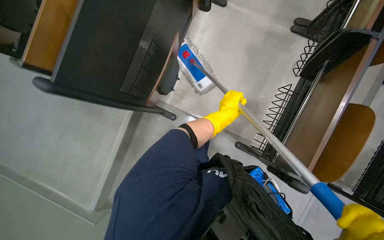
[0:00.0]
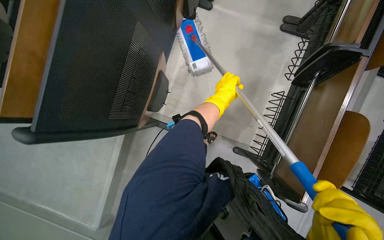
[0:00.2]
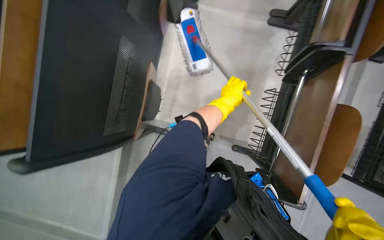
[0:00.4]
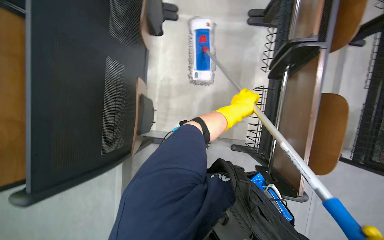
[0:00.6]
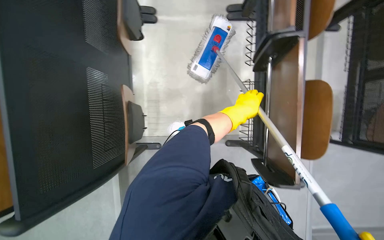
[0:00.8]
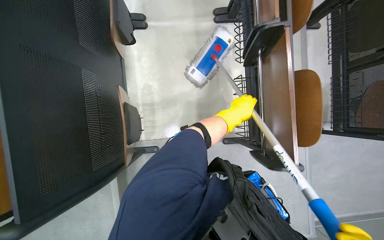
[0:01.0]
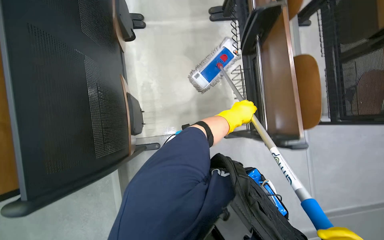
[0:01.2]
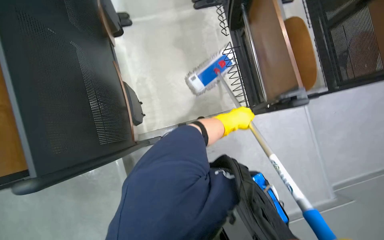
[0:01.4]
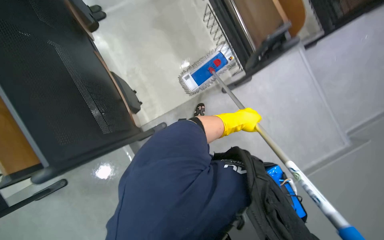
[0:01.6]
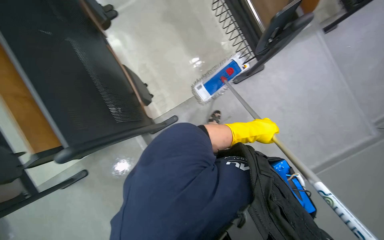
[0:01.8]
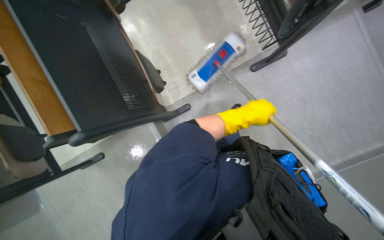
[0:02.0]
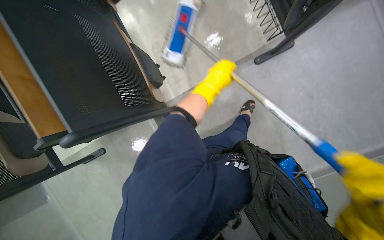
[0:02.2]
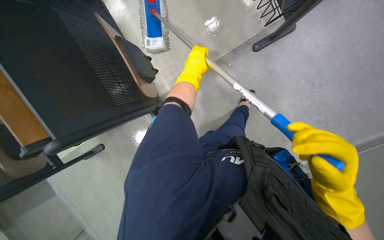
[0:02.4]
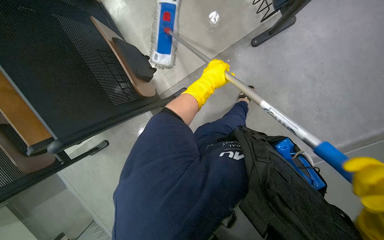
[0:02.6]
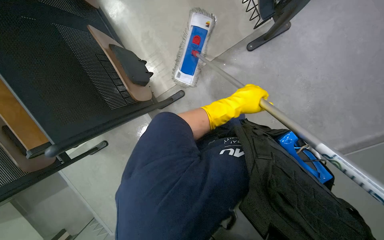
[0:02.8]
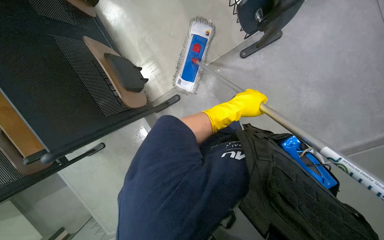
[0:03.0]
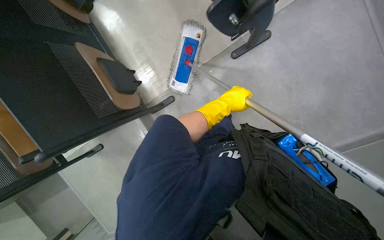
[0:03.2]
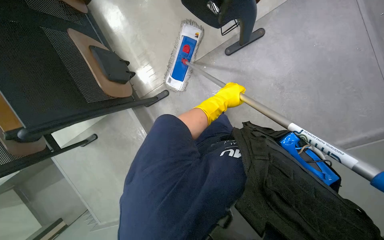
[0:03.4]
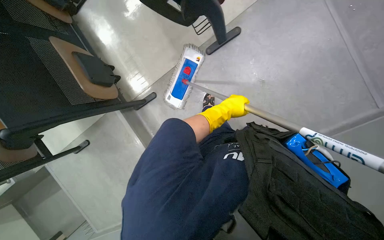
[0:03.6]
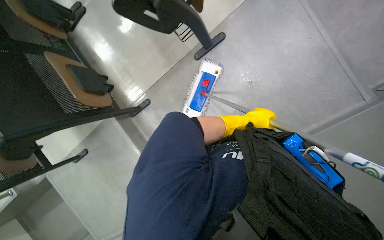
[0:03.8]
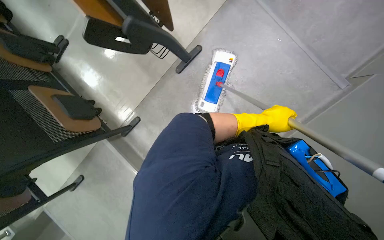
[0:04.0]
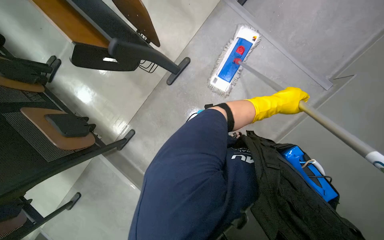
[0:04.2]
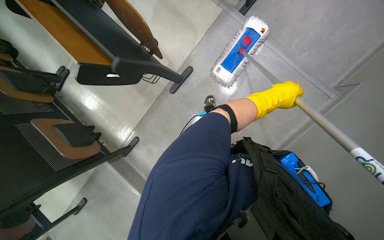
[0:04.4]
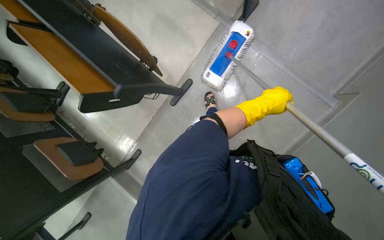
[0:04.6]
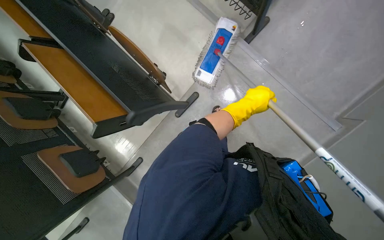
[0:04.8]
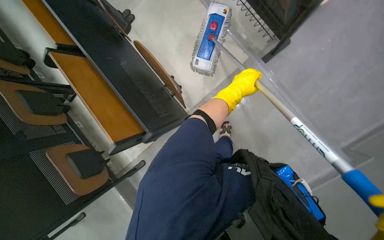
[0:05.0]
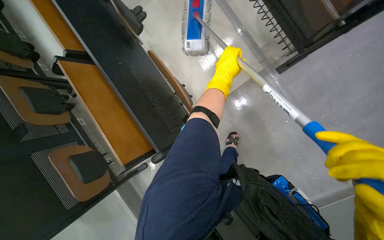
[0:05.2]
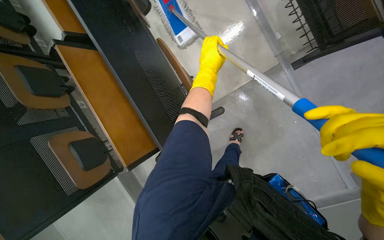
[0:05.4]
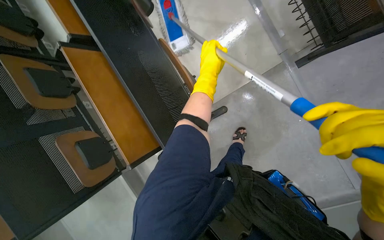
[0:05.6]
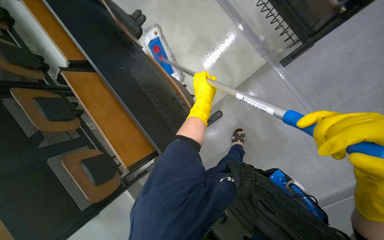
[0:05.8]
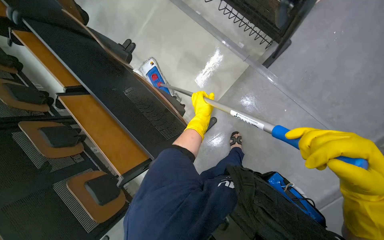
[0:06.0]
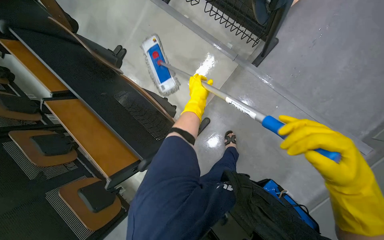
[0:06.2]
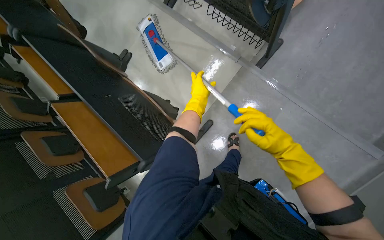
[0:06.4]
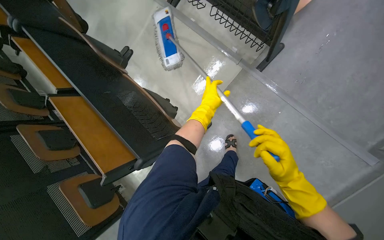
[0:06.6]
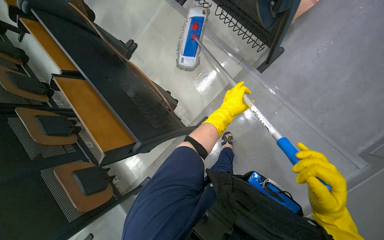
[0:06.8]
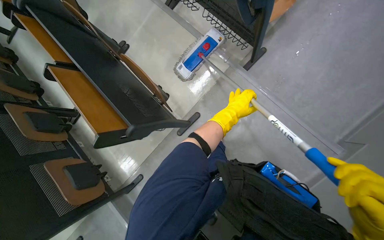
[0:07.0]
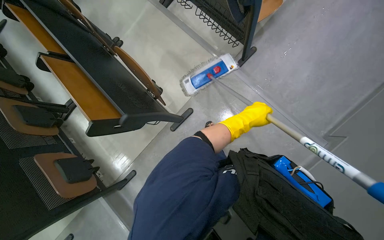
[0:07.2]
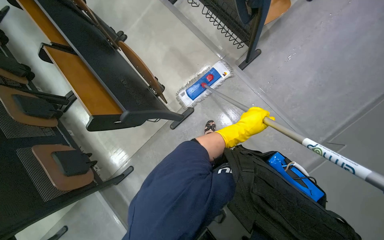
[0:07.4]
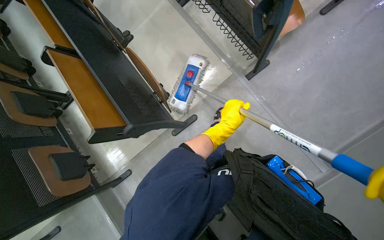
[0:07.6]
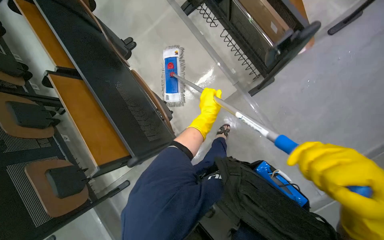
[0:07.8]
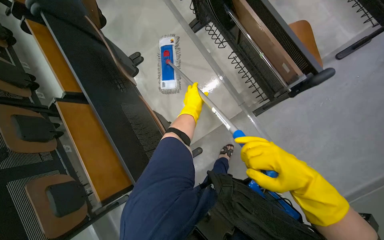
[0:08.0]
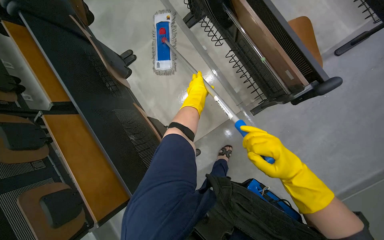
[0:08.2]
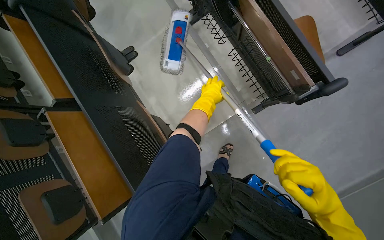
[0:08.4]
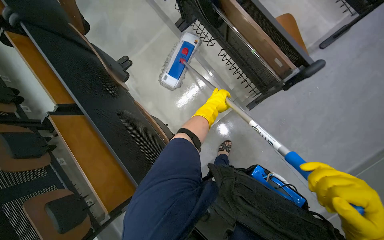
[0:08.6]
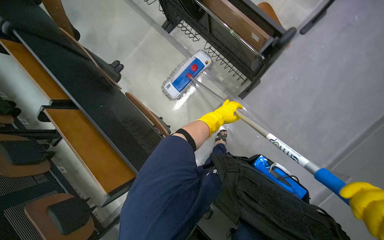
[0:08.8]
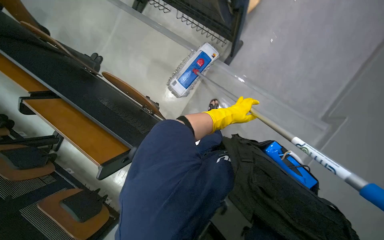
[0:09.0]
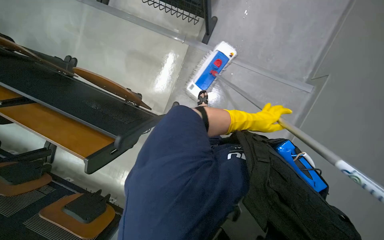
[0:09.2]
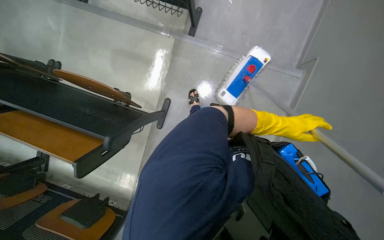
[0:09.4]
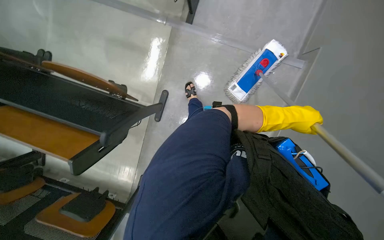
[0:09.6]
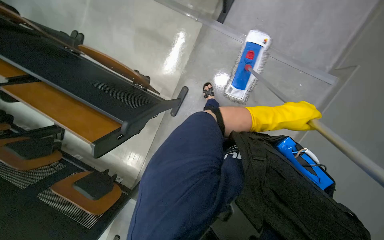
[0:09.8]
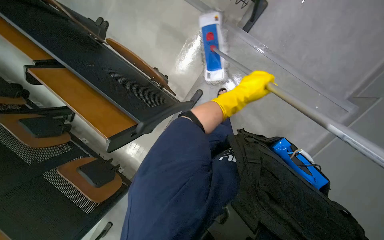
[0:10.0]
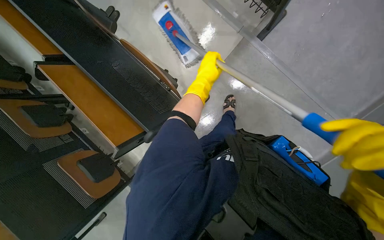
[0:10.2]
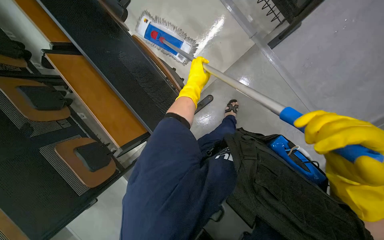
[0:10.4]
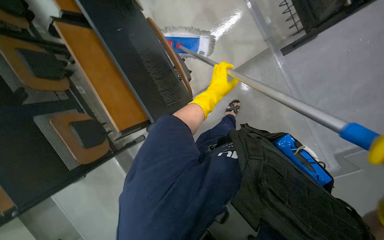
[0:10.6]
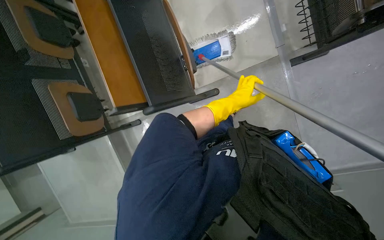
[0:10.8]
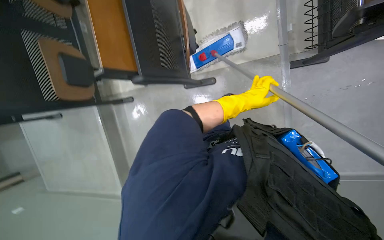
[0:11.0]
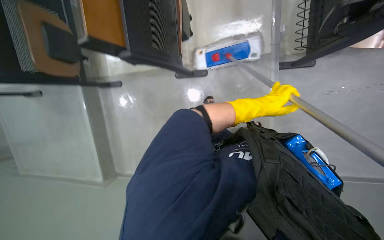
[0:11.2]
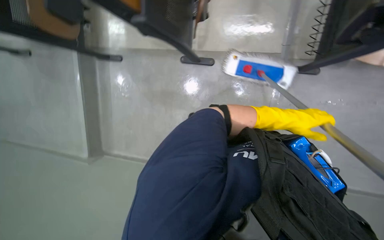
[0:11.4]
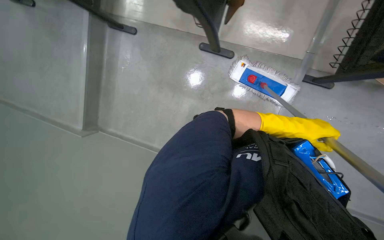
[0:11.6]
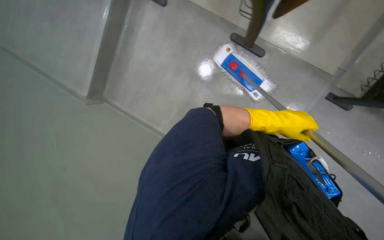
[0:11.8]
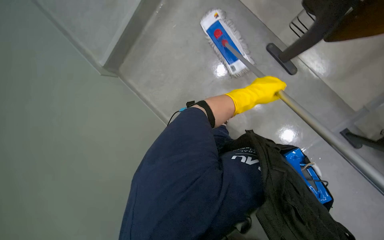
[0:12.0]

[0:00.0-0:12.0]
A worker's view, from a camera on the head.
Job: mopping floor.
The whole recording: Mopping lecture hall floor. The worker mops the floor in the lecture hall, moving around the chairs and desks.
0:00.0 to 0:01.6: The scene turns approximately 40 degrees counterclockwise in the picture.
0:01.6 to 0:03.0: The camera pitches downward, by some 10 degrees. The left hand moves some 15 cm to the left and comes back.
0:03.0 to 0:04.4: The view tips upward by approximately 15 degrees. The left hand shifts about 50 cm to the right.
0:04.4 to 0:06.0: The left hand moves to the left, roughly 25 cm.
0:06.0 to 0:07.6: The left hand heads nearer to the camera and to the right, covering some 30 cm.
0:10.4 to 0:12.0: The view tilts approximately 10 degrees downward. The scene turns some 40 degrees clockwise in the picture.

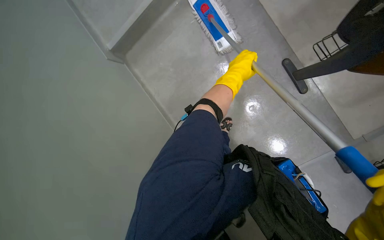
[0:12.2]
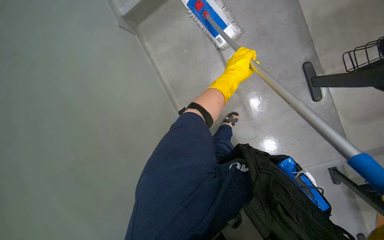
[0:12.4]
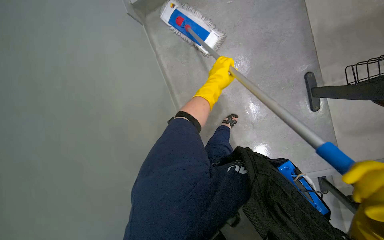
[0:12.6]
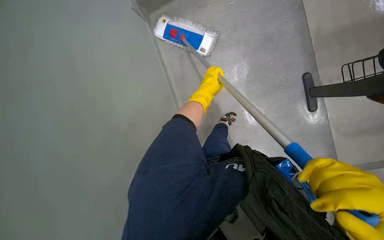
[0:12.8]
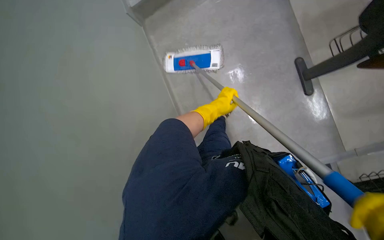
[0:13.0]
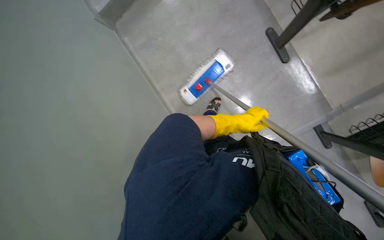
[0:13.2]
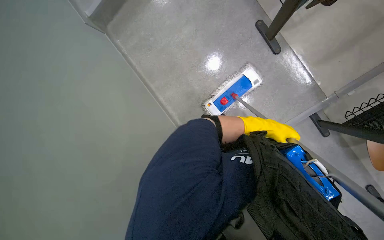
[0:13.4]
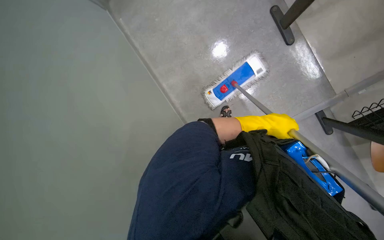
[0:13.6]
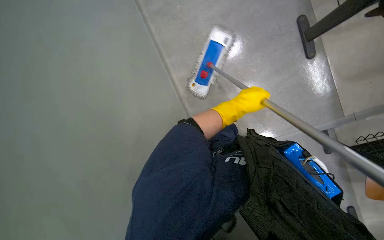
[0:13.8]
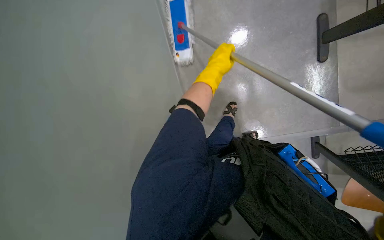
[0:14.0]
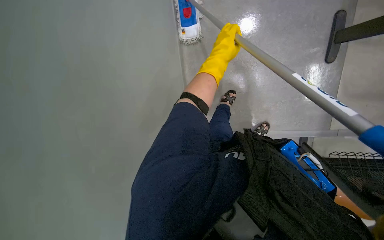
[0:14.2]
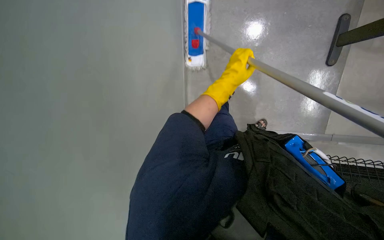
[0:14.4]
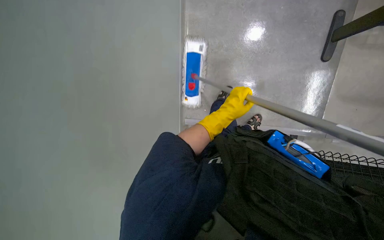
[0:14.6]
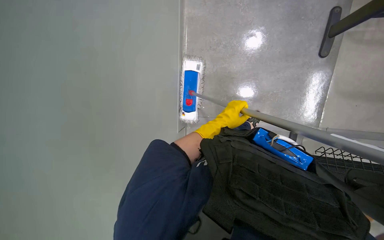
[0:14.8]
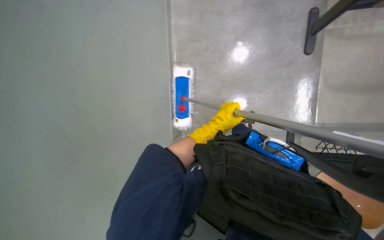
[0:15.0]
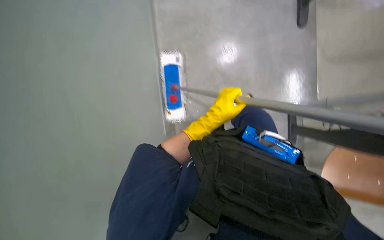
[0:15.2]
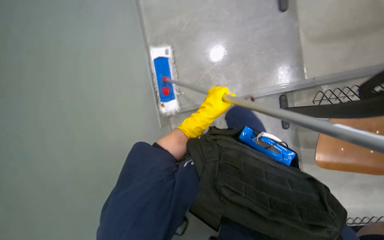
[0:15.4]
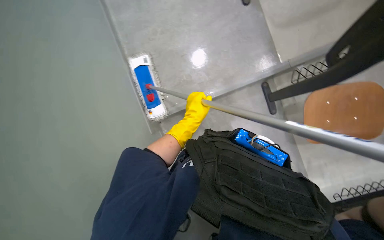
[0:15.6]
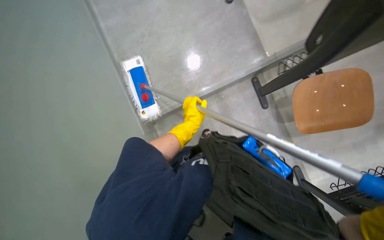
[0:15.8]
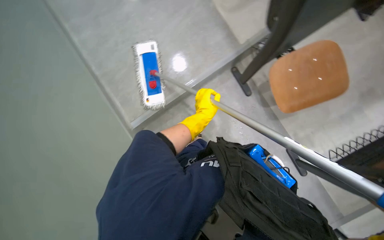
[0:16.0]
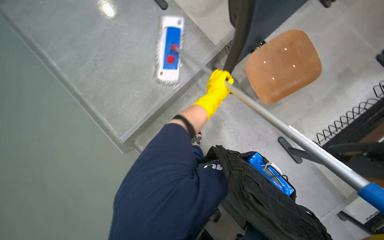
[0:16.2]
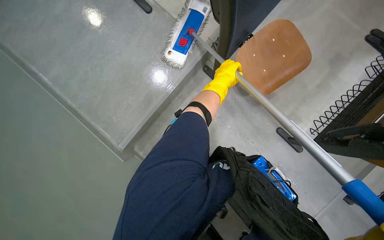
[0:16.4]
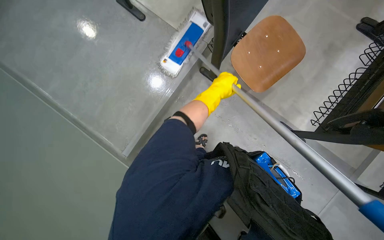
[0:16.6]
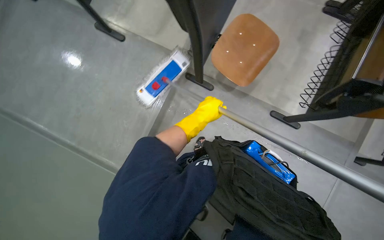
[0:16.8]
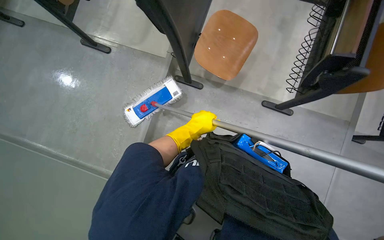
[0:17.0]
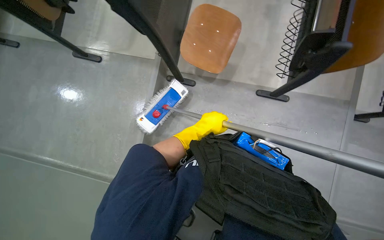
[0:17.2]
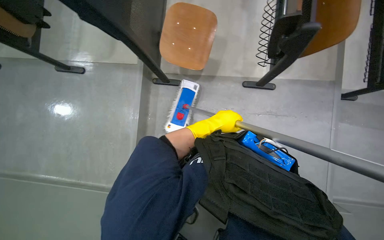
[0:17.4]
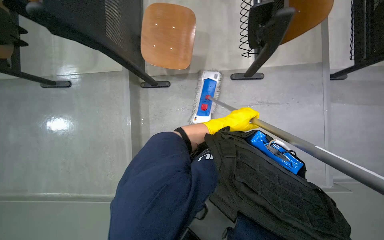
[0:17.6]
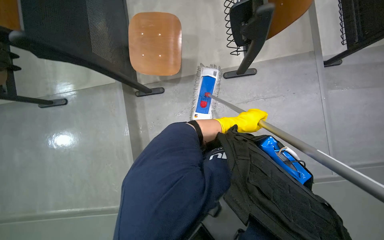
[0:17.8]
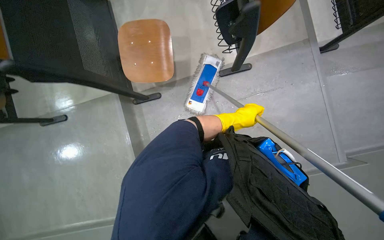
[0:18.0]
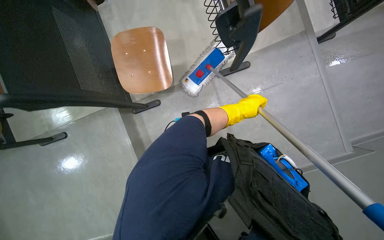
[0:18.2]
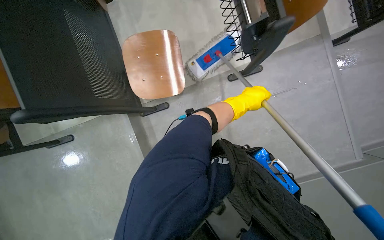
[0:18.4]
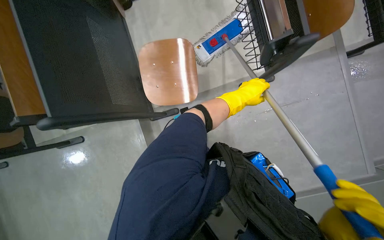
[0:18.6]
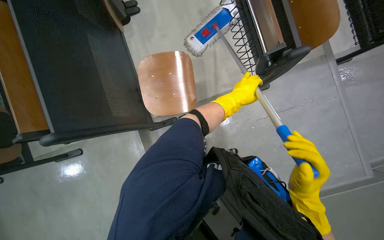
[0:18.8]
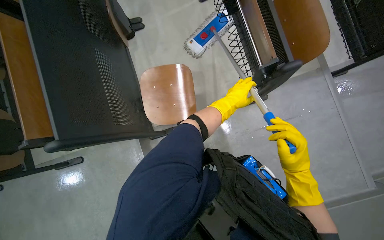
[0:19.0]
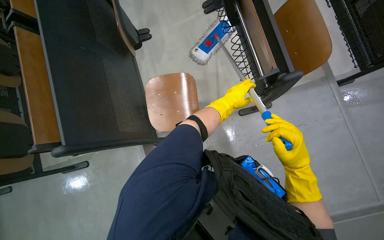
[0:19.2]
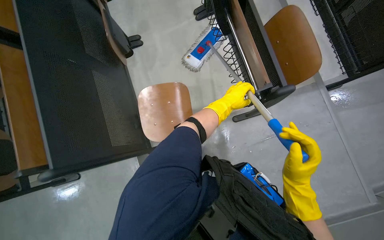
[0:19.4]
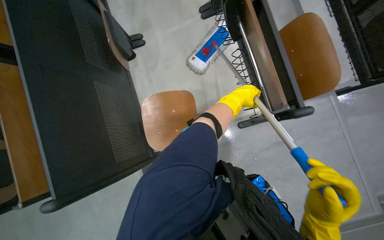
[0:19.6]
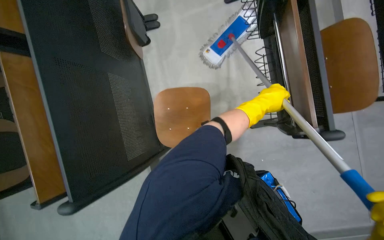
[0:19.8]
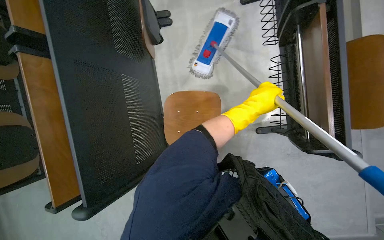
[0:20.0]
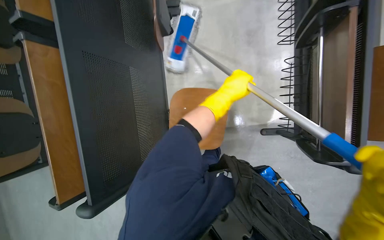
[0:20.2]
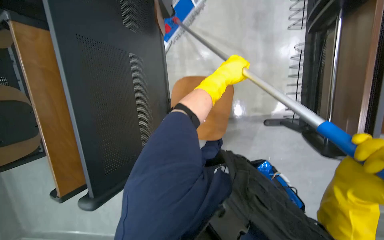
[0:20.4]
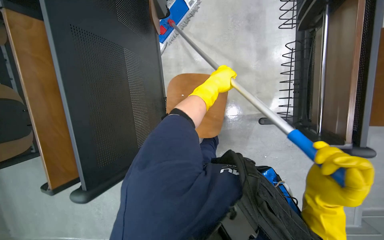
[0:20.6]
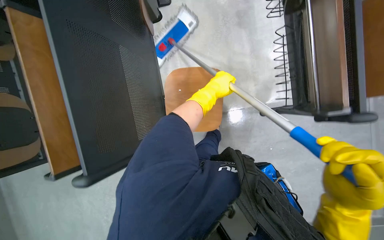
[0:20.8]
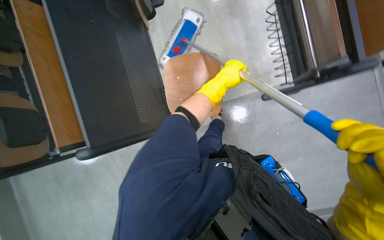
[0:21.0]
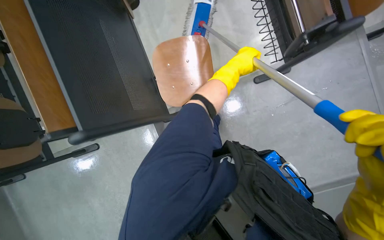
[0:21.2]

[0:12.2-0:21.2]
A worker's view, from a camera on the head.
Job: mopping floor.
The whole recording: Mopping lecture hall floor. The worker mops the floor in the lecture hall, moving around the chairs and desks.
0:12.2 to 0:13.8: The left hand moves left and right over some 25 cm, changing direction 2 times.
0:13.8 to 0:15.2: The view tips downward by about 15 degrees. The left hand goes up the picture and returns, roughly 15 cm each way.
0:15.2 to 0:16.6: The wearer's head swings about 55 degrees to the right.
0:16.6 to 0:18.2: Everything in view rotates approximately 60 degrees counterclockwise.
